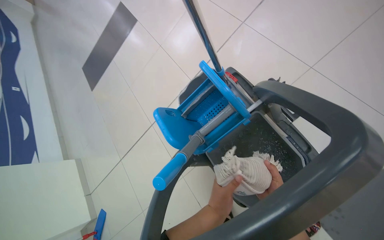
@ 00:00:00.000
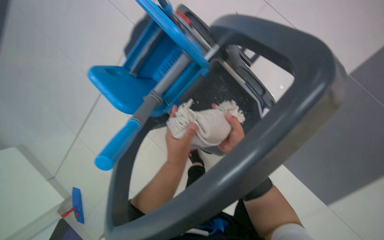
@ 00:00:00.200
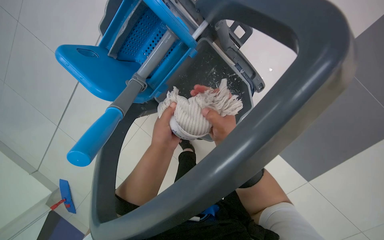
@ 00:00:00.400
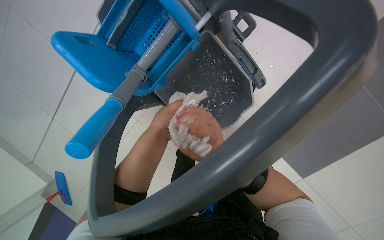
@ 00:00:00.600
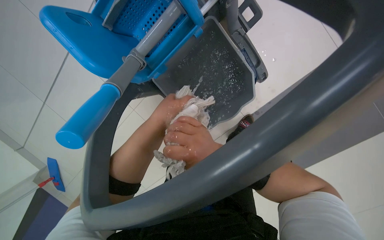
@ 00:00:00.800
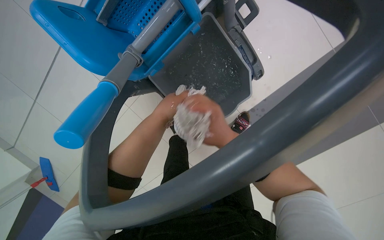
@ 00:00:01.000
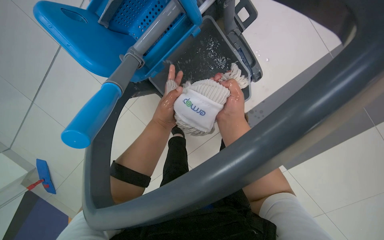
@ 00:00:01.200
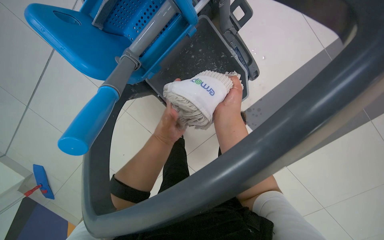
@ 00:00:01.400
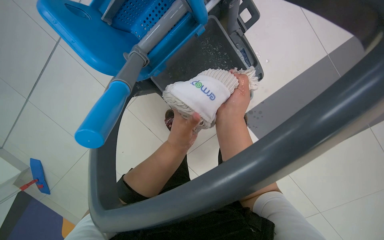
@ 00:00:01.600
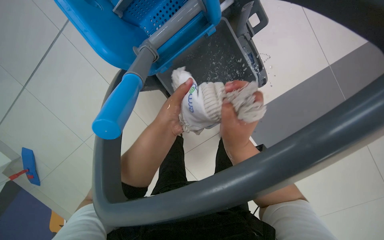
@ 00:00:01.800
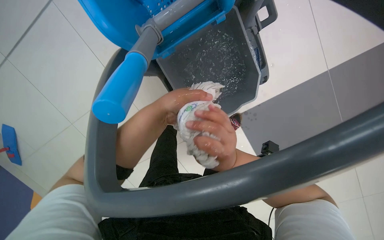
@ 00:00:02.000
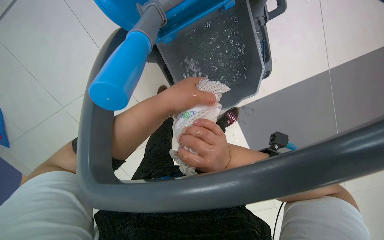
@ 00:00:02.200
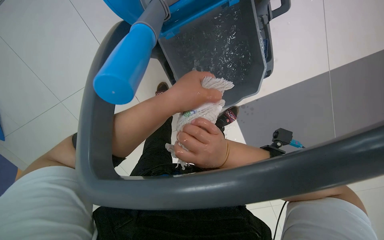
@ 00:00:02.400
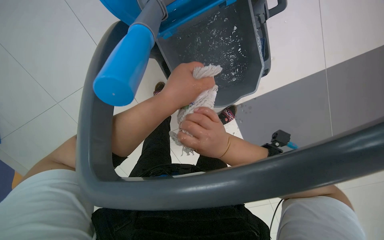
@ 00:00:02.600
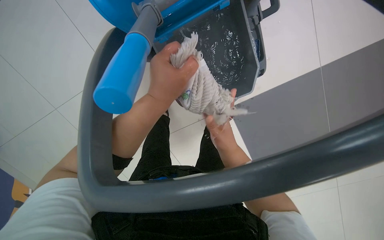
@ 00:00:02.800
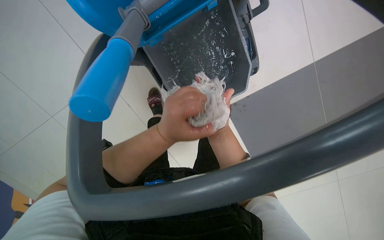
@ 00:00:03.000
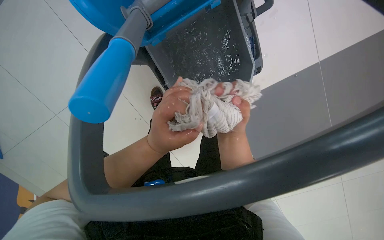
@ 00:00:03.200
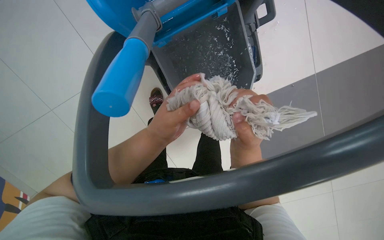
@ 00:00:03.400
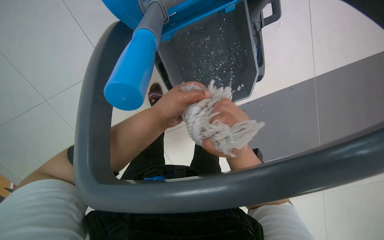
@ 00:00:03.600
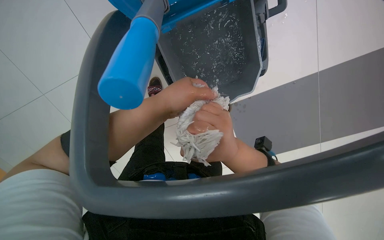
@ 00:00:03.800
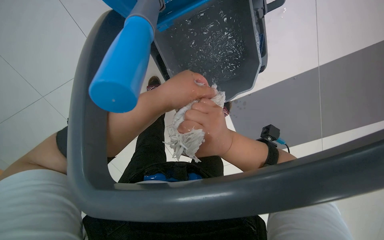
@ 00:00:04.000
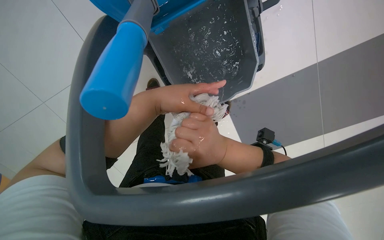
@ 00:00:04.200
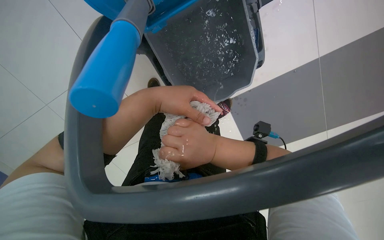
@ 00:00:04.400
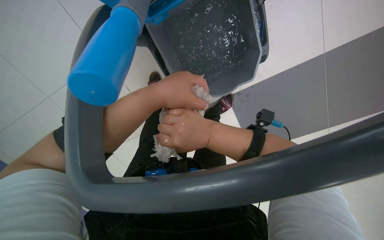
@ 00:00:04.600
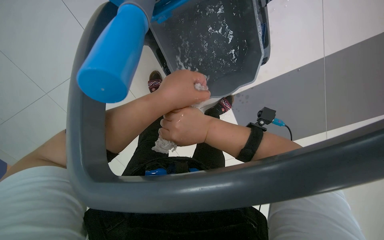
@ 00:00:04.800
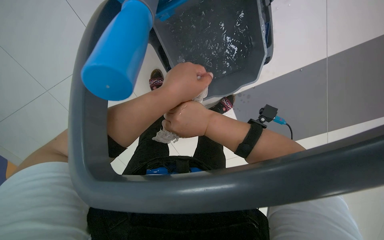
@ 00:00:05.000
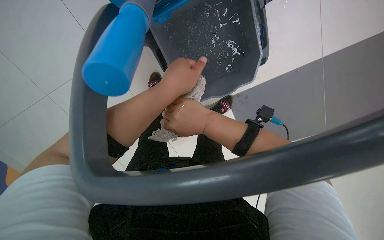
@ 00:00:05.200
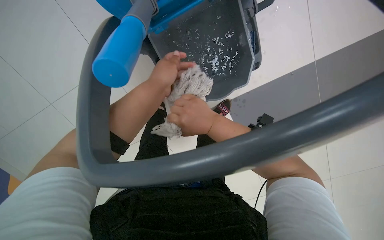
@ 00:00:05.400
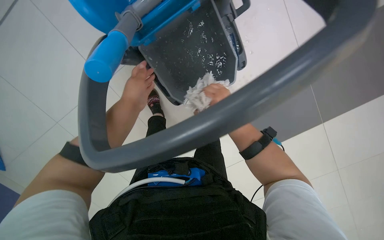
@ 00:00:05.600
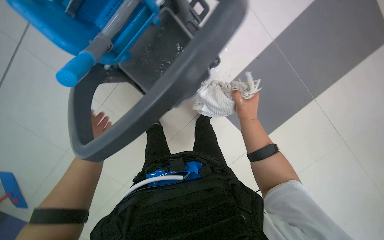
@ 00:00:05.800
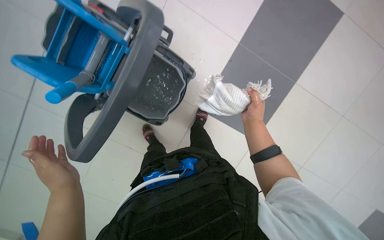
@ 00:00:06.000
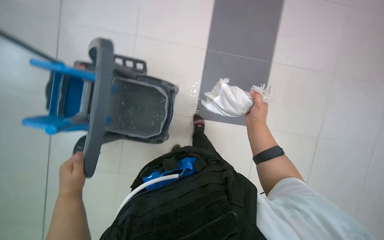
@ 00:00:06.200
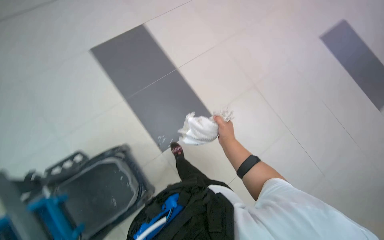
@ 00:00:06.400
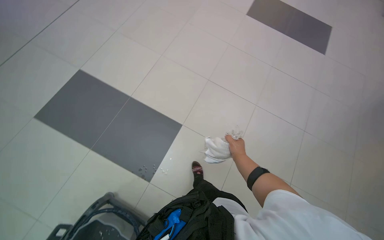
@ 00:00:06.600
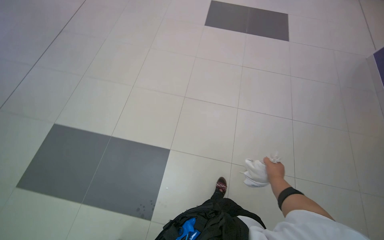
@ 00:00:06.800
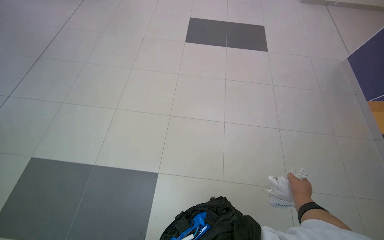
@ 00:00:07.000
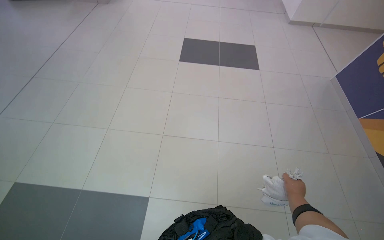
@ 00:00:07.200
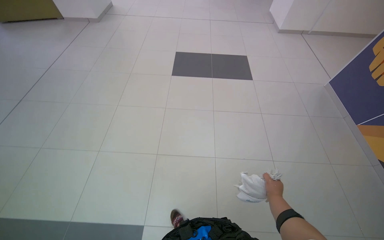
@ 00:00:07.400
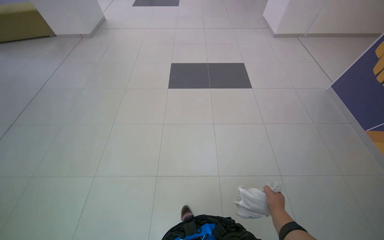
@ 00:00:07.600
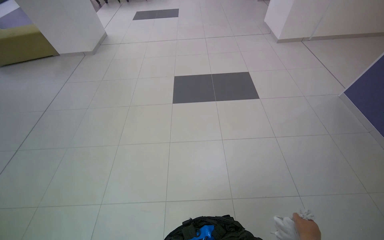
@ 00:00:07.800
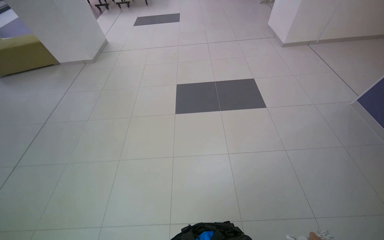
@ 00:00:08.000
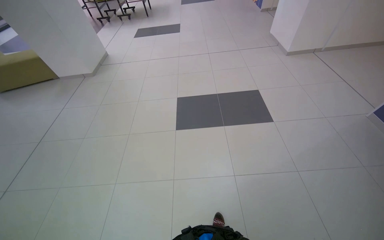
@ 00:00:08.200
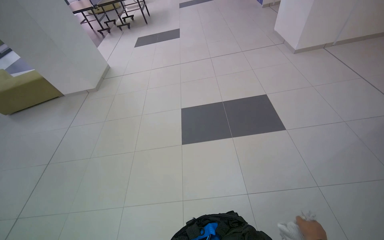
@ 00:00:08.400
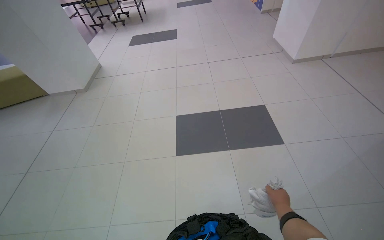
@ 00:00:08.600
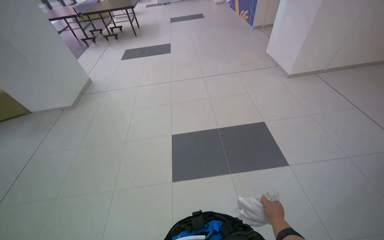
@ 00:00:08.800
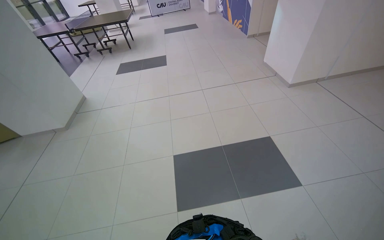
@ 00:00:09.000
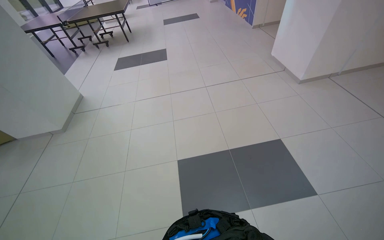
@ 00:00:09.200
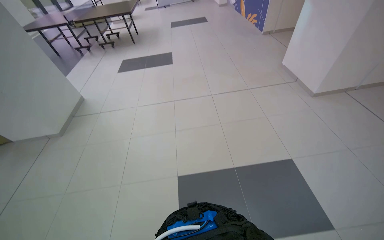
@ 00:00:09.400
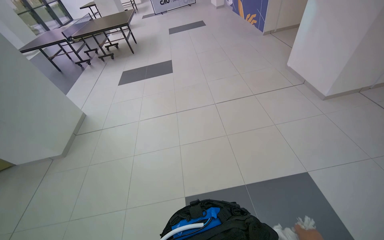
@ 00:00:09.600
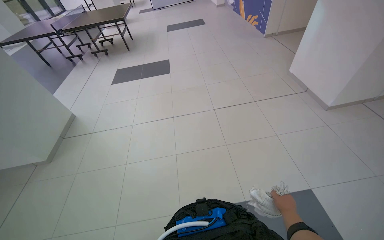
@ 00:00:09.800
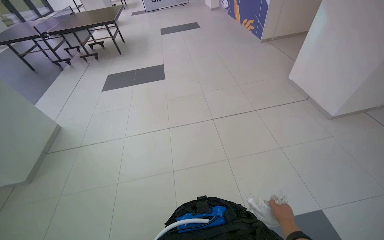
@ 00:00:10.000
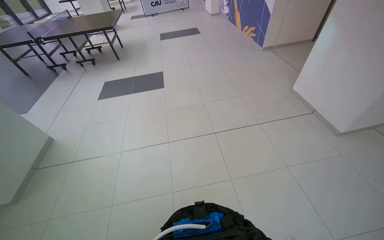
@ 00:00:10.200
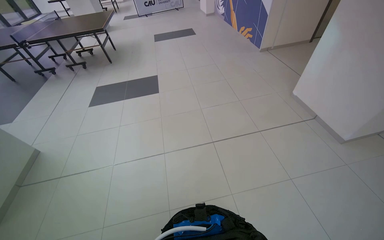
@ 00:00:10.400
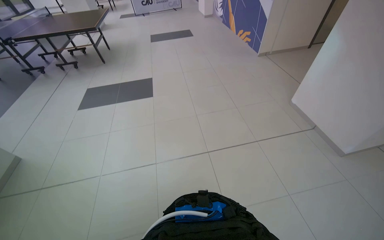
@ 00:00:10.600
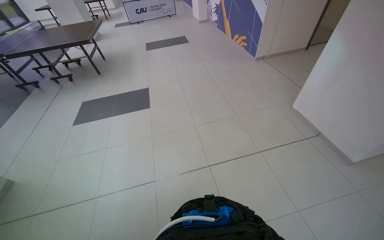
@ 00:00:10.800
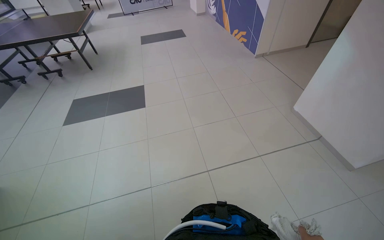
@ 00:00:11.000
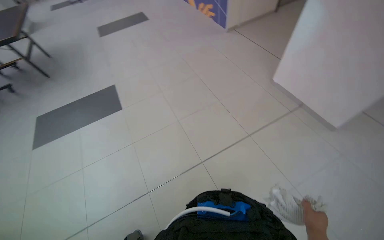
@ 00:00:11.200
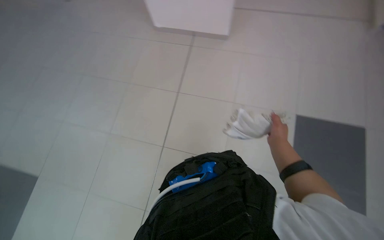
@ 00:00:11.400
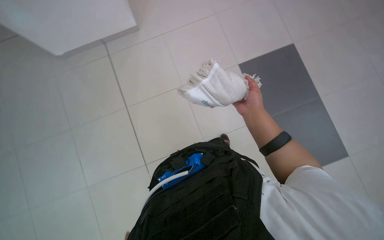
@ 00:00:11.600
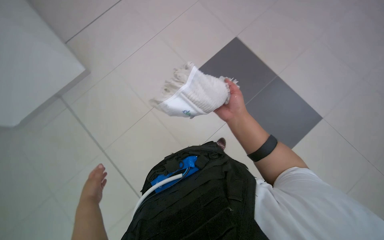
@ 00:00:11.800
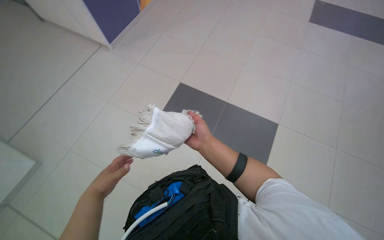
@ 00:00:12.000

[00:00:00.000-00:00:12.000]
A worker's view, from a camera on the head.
Job: preparing cleaning supplies.
The whole recording: Changing mop head. The worker detaches the string mop head, wrings a clean mop head, and attaches it to the flat mop handle.
00:00:00.000 to 00:00:01.600: The view pans to the right by approximately 25 degrees. The view tips downward by approximately 30 degrees.
00:00:01.600 to 00:00:03.000: The right hand travels farther from the camera by roughly 15 cm.
00:00:03.000 to 00:00:04.400: The right hand heads nearer to the camera, covering approximately 15 cm.
00:00:04.400 to 00:00:06.000: The scene rotates counterclockwise by approximately 30 degrees.
00:00:06.000 to 00:00:07.600: The camera travels some 70 cm. The head rotates roughly 80 degrees to the right. The camera pitches upward, by roughly 35 degrees.
00:00:07.600 to 00:00:09.000: The camera travels roughly 1 m.
00:00:09.000 to 00:00:10.400: The camera travels some 1 m.

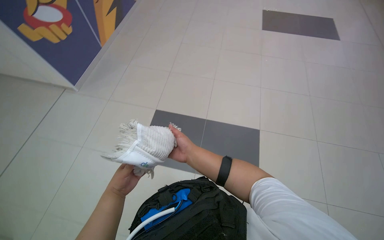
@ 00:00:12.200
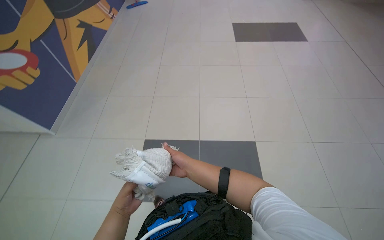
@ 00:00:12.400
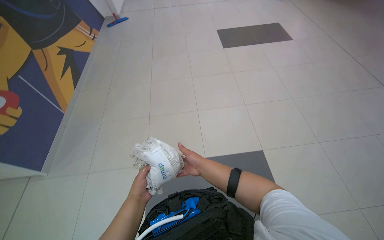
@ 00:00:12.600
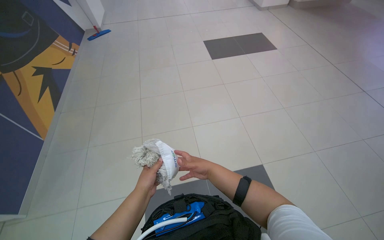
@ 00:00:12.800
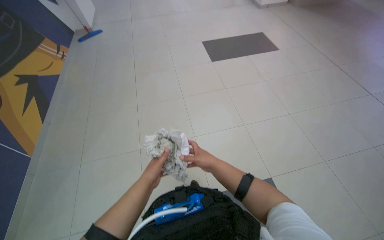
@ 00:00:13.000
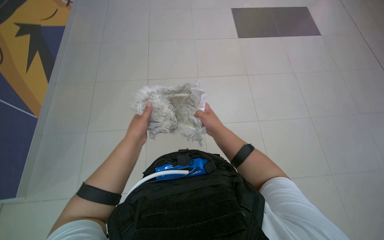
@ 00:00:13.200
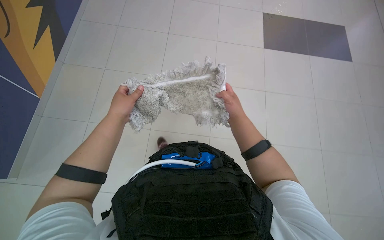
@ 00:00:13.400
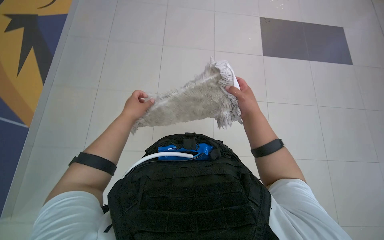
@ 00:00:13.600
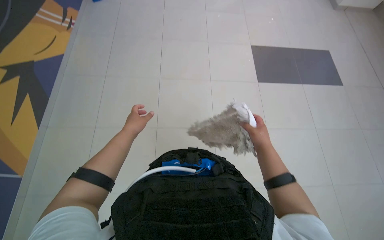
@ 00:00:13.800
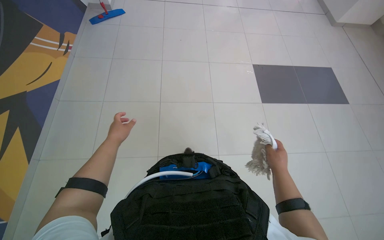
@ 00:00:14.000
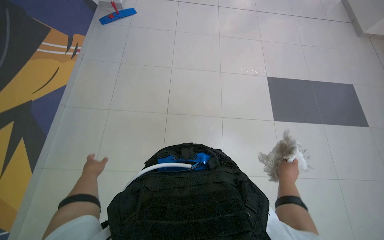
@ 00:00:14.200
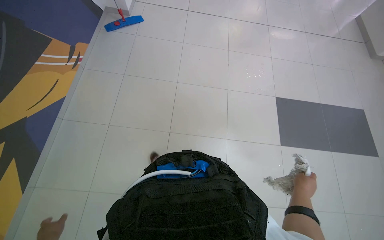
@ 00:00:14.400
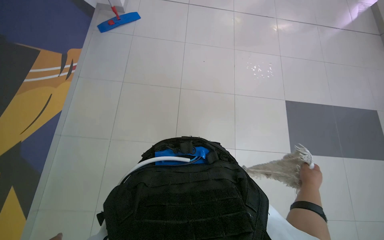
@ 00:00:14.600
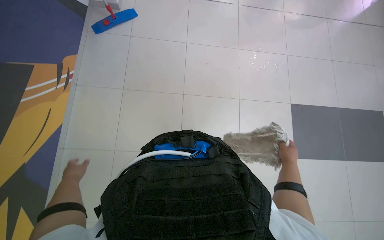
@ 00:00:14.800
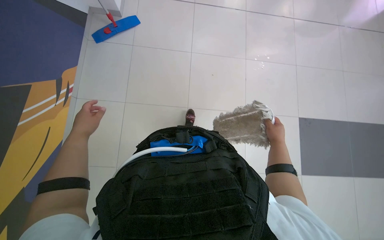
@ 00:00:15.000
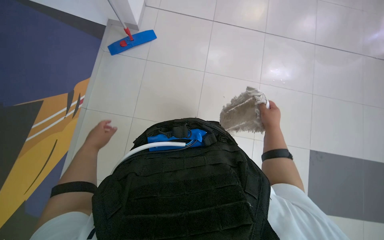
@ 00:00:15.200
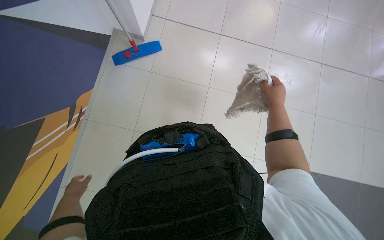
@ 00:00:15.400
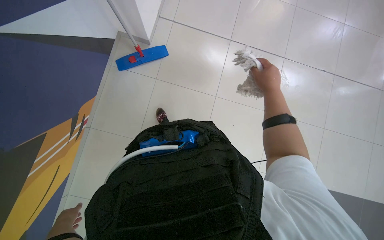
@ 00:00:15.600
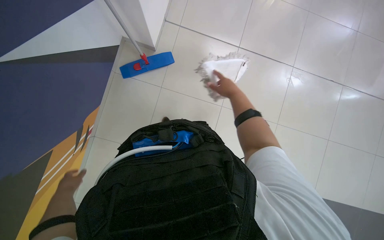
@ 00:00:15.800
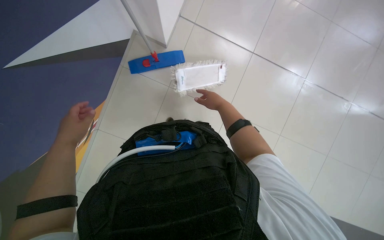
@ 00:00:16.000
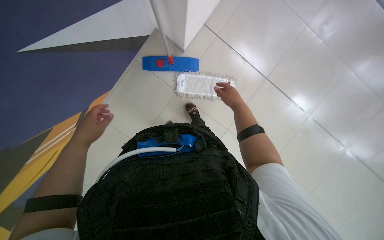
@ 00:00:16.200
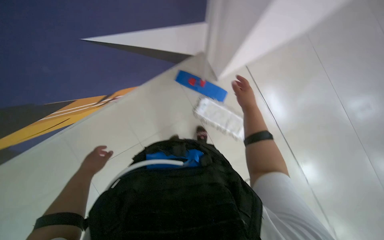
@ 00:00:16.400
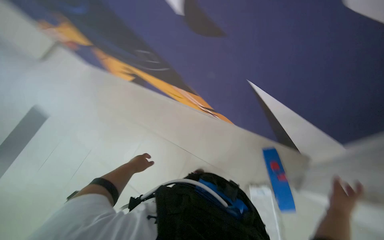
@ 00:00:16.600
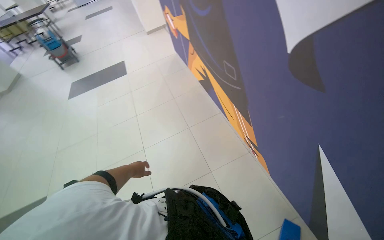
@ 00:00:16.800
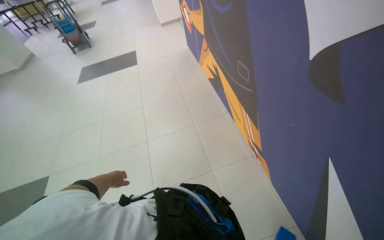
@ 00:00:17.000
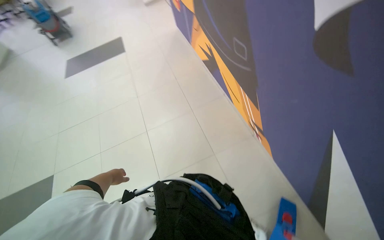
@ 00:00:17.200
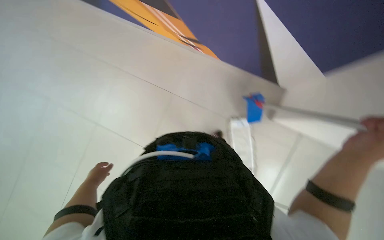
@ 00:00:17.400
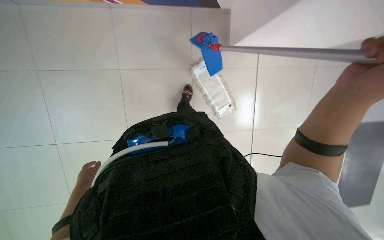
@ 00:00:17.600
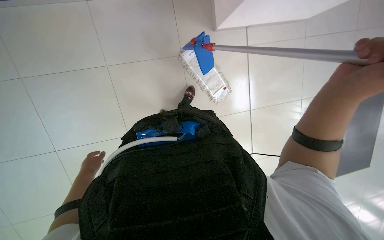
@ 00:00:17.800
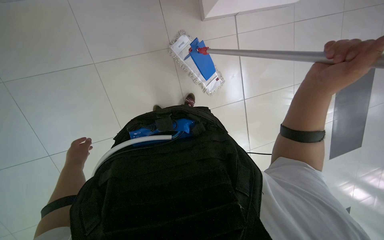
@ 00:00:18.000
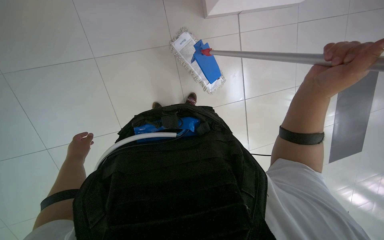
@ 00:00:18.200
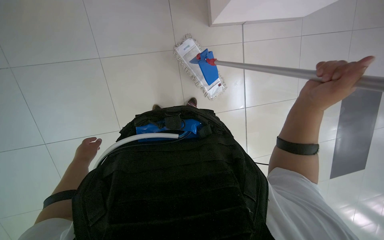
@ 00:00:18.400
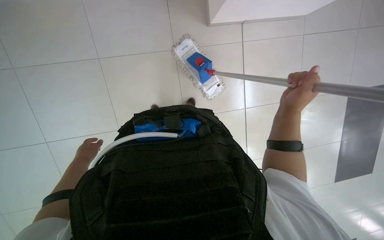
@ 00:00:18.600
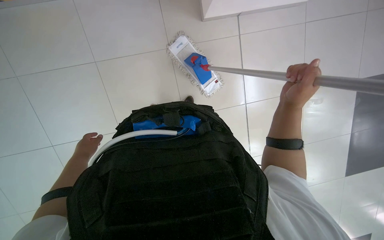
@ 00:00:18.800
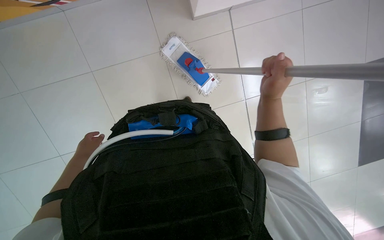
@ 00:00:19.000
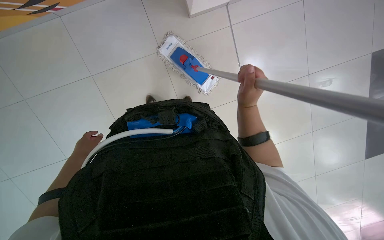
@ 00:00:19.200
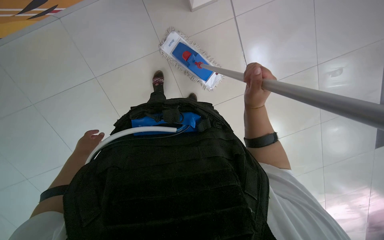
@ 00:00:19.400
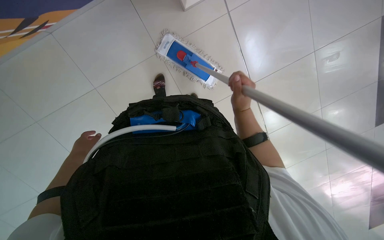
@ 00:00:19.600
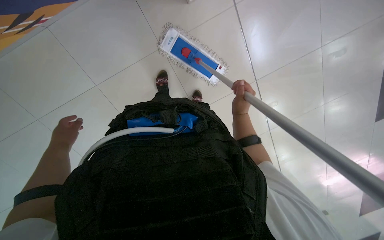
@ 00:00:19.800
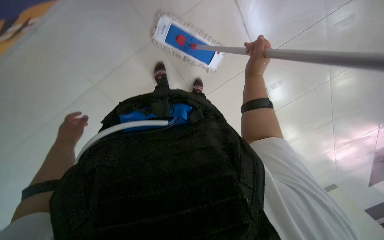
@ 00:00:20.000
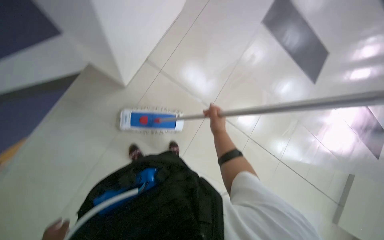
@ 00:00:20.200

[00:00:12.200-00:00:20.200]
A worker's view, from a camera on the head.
Job: preparing cleaning supplies.
The whole recording: Changing mop head. The worker detaches the string mop head, wrings a clean mop head, and attaches it to the flat mop handle.
00:00:13.800 to 00:00:15.400: The wearer looks approximately 15 degrees further upward.
00:00:15.400 to 00:00:17.000: The wearer looks approximately 70 degrees further to the left. The camera pitches upward, by about 20 degrees.
00:00:17.000 to 00:00:18.600: The wearer looks roughly 45 degrees further to the right. The wearer looks about 35 degrees further downward.
00:00:18.600 to 00:00:20.200: The wearer looks about 10 degrees further upward. Everything in view rotates some 35 degrees counterclockwise.
